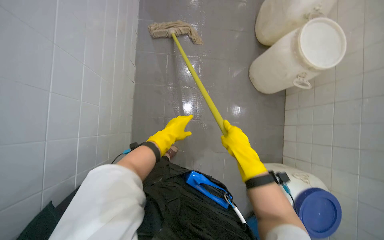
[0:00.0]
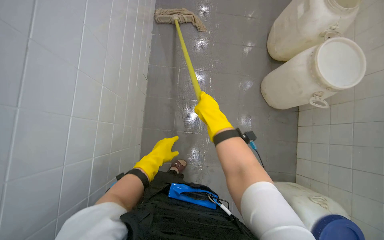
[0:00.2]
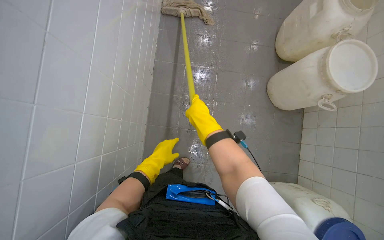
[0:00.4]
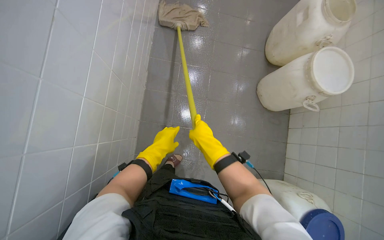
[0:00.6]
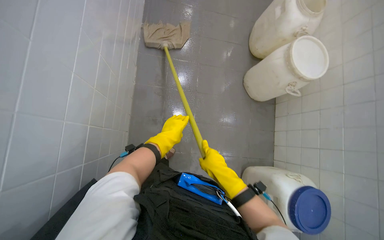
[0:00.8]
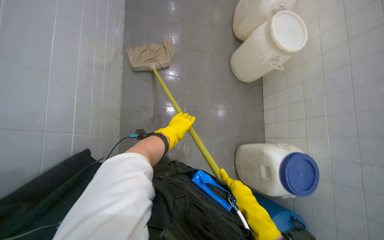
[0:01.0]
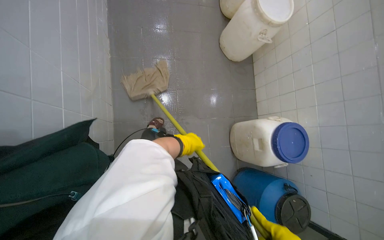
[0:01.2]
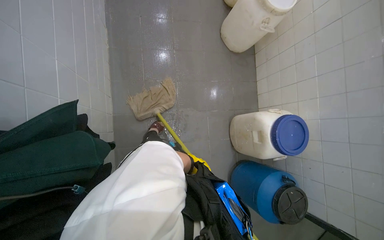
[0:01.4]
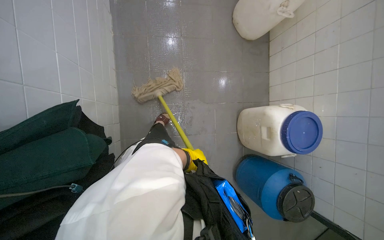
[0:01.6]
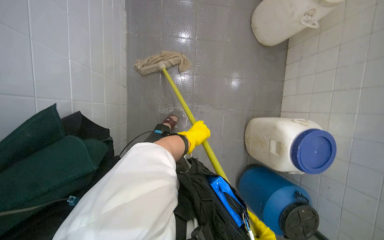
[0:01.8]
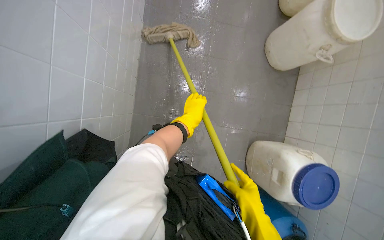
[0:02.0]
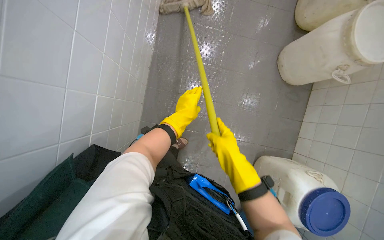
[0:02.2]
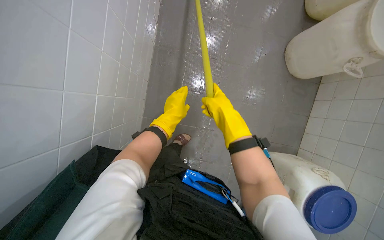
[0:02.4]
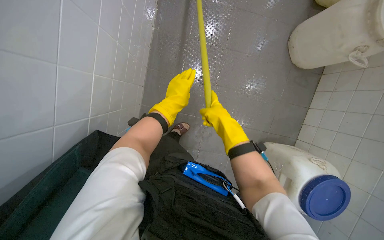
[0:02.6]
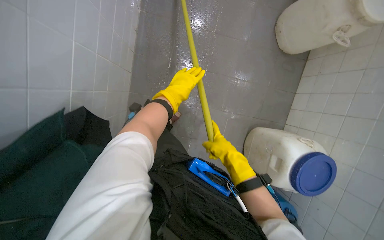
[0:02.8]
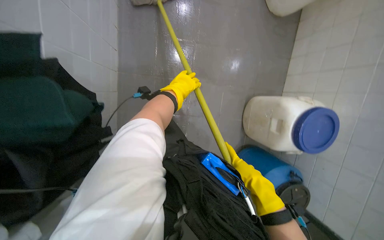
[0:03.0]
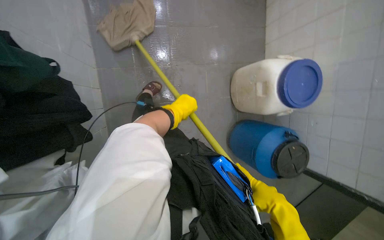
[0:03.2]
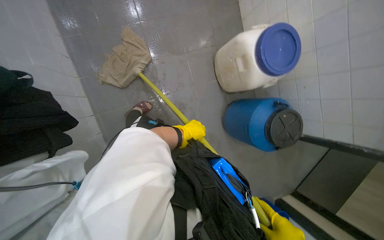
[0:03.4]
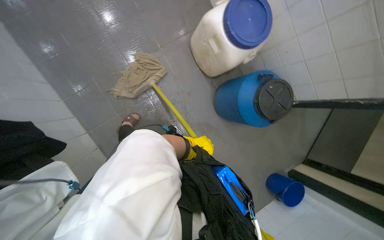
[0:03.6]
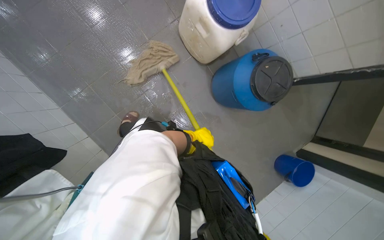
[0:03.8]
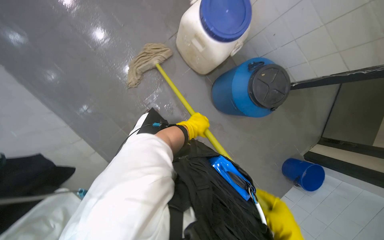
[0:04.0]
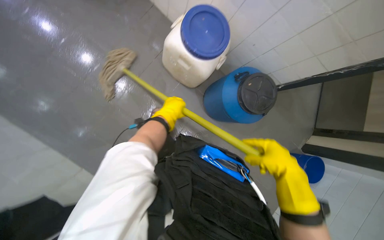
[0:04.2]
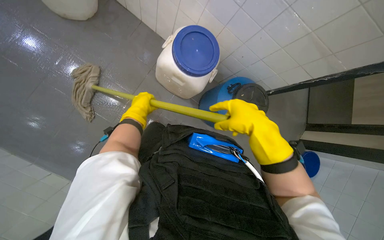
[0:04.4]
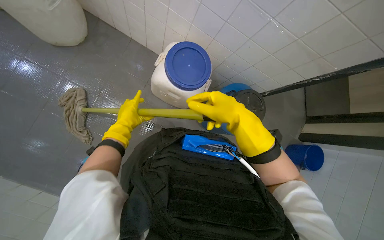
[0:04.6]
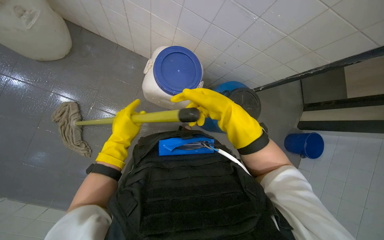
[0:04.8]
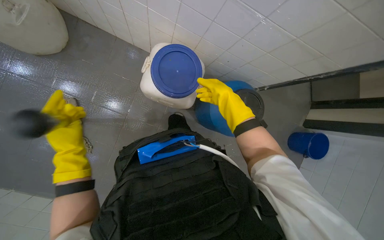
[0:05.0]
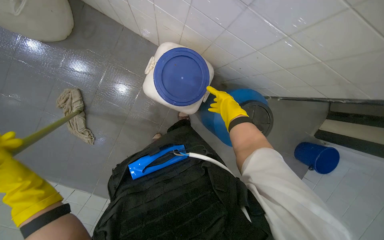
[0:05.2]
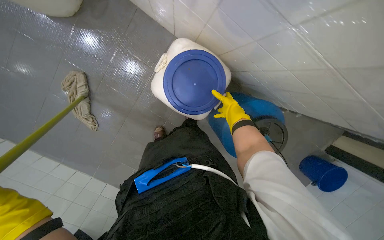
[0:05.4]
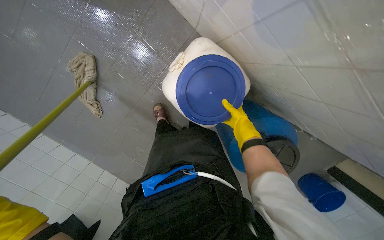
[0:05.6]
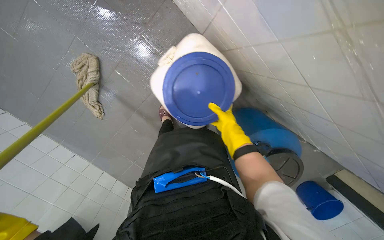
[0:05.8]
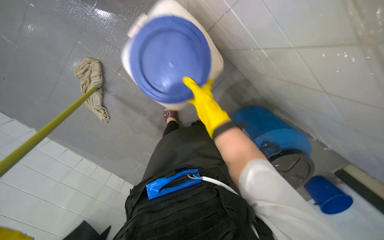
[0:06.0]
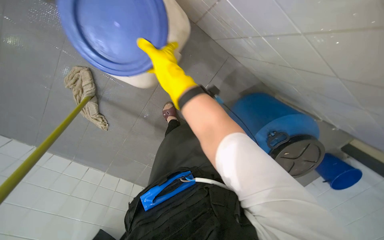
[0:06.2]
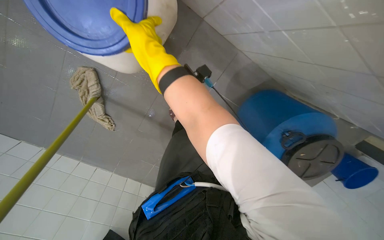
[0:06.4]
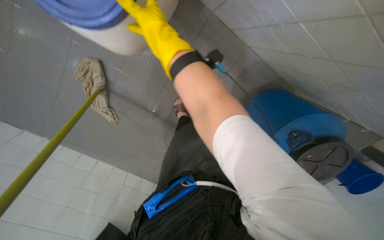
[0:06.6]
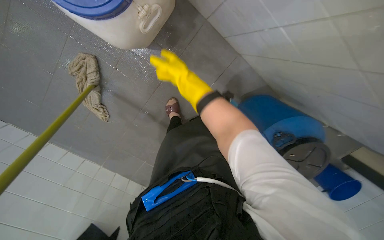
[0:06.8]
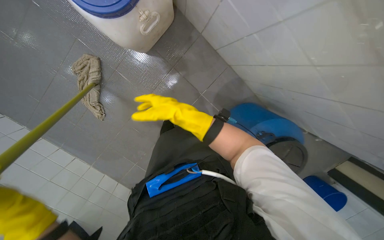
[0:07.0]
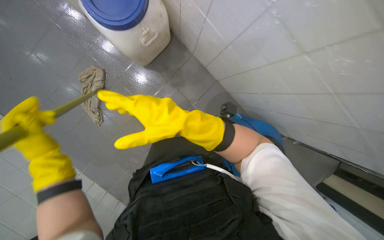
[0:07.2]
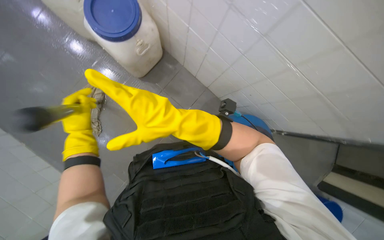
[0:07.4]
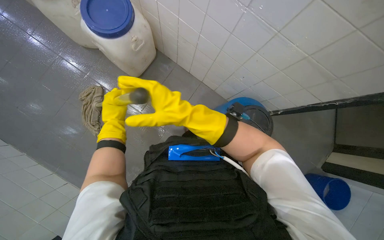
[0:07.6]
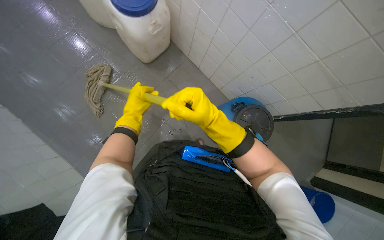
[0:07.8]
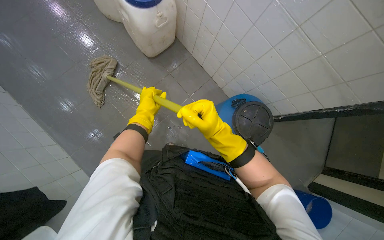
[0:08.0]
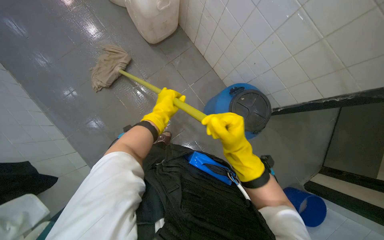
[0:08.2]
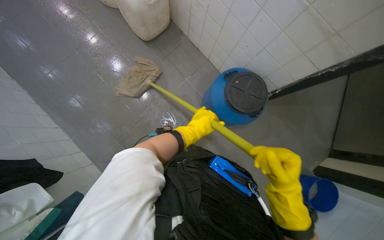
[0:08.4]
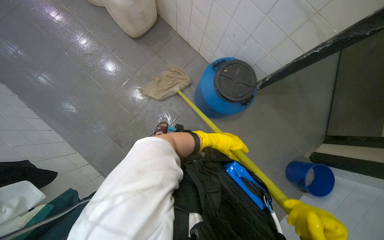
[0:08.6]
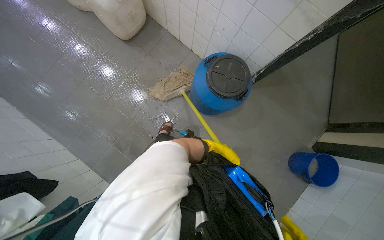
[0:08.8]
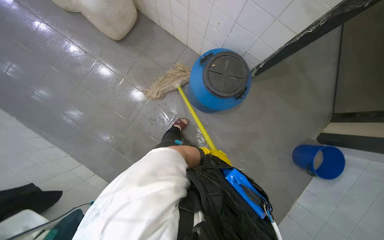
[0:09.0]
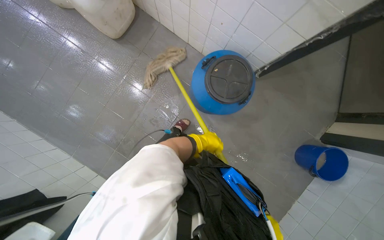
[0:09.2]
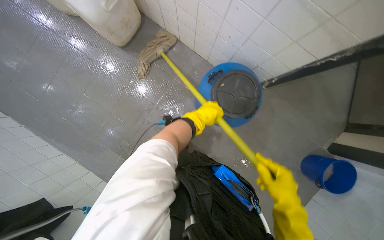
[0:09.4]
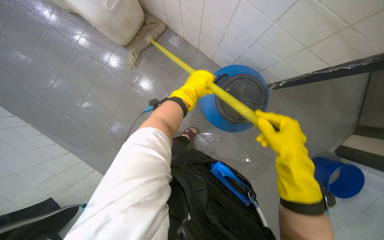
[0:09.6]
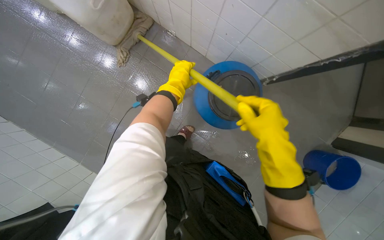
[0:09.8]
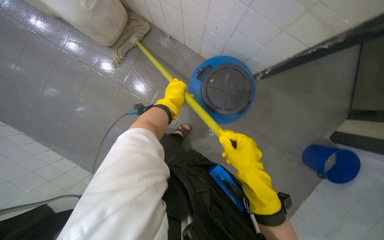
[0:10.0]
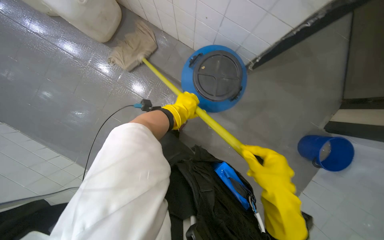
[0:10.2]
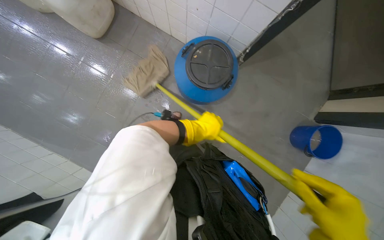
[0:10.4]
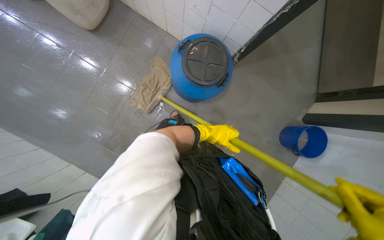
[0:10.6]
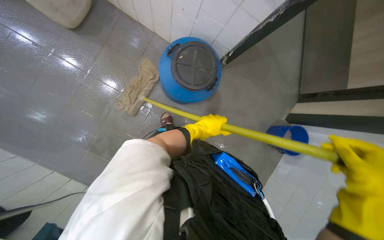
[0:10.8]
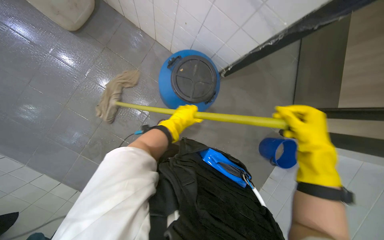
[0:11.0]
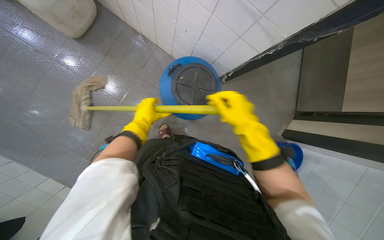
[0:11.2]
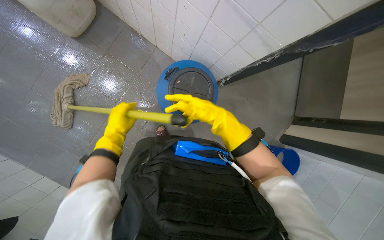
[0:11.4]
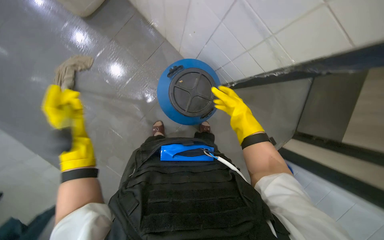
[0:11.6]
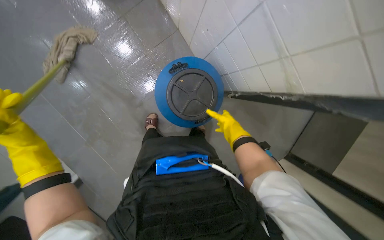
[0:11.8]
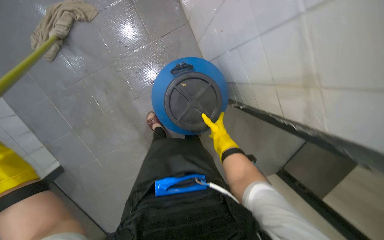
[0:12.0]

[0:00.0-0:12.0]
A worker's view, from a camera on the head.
Job: mopping floor.
The whole recording: Mopping kitchen floor. The worker mops the kitchen floor to clean up remaining debris and wet spots.
0:00.0 to 0:01.6: The left hand shifts roughly 40 cm down the picture.
0:01.6 to 0:03.0: The left hand shifts some 25 cm up the picture.
0:03.0 to 0:04.4: The camera is carried approximately 50 cm. The scene rotates counterclockwise by about 60 degrees.
0:04.4 to 0:06.0: The wearer moves some 60 cm. The view tips downward by roughly 20 degrees.
0:06.0 to 0:07.6: The wearer moves some 60 cm. The view tilts approximately 25 degrees upward.
0:09.0 to 0:10.4: The left hand shifts roughly 20 cm nearer to the camera and up the picture.
0:10.4 to 0:12.0: The scene turns approximately 35 degrees clockwise in the picture.

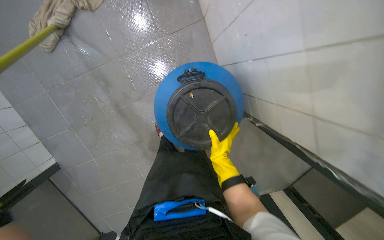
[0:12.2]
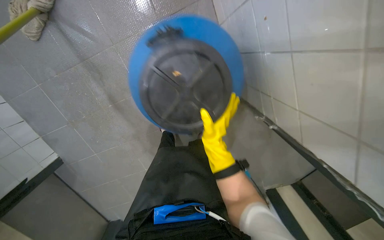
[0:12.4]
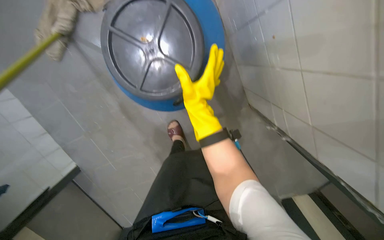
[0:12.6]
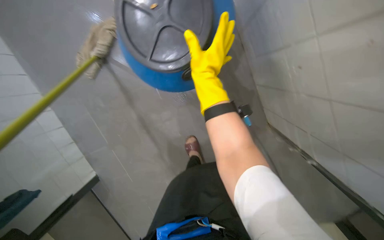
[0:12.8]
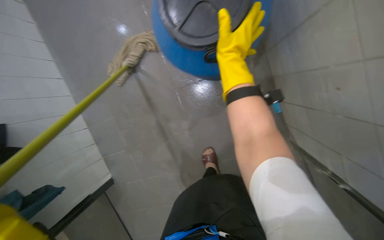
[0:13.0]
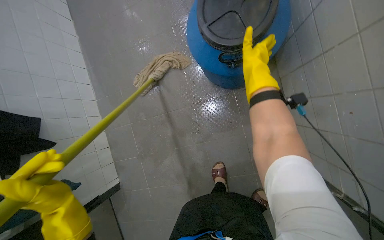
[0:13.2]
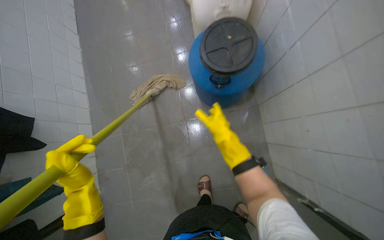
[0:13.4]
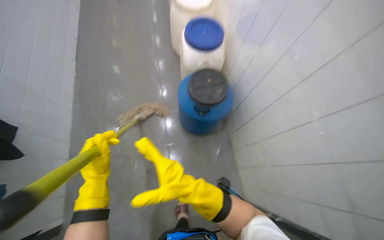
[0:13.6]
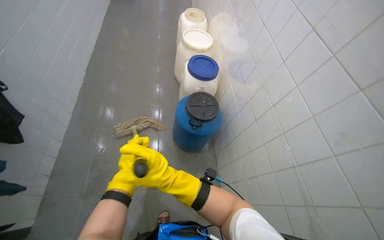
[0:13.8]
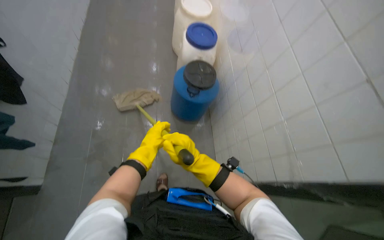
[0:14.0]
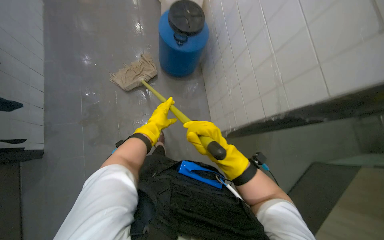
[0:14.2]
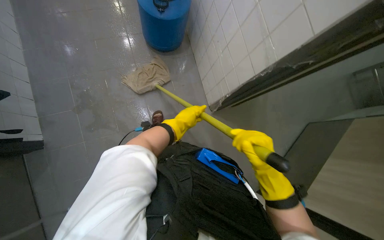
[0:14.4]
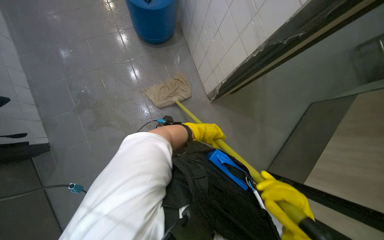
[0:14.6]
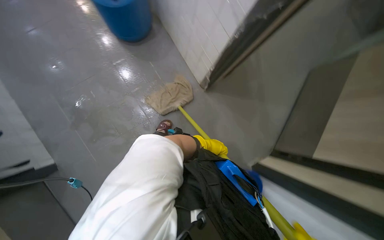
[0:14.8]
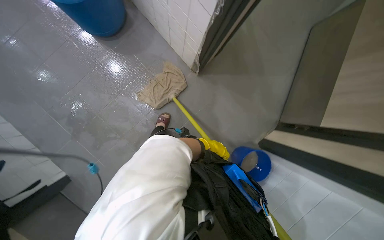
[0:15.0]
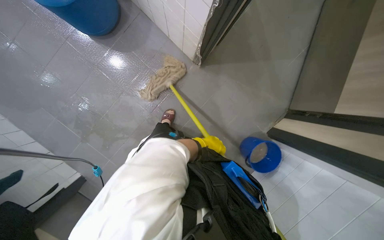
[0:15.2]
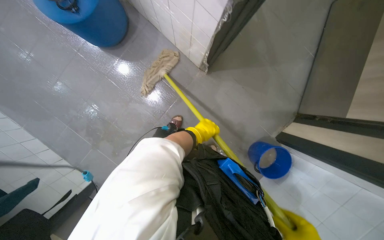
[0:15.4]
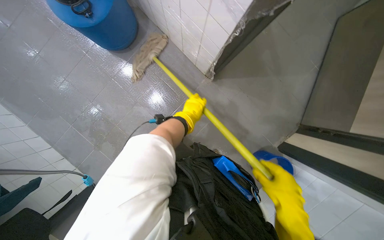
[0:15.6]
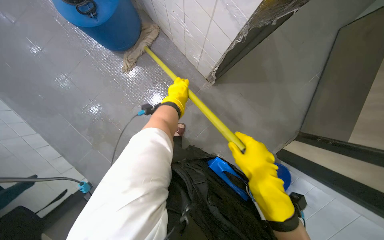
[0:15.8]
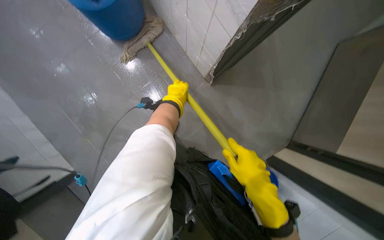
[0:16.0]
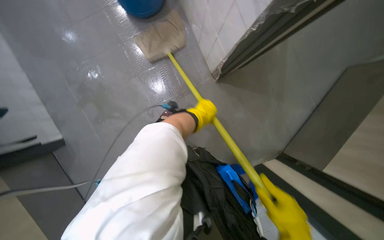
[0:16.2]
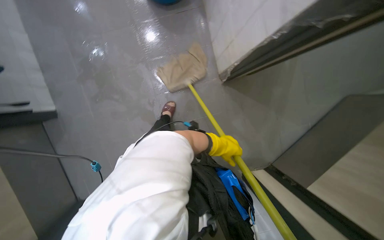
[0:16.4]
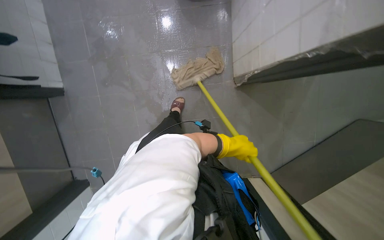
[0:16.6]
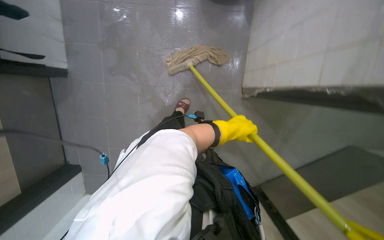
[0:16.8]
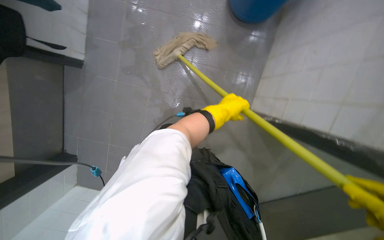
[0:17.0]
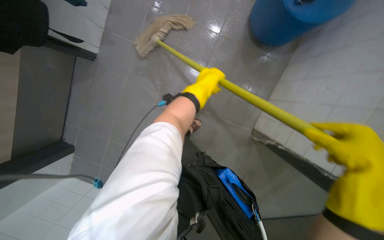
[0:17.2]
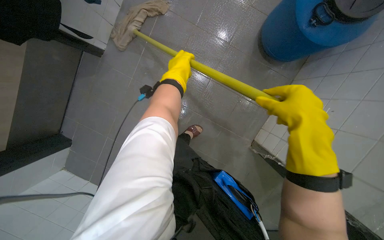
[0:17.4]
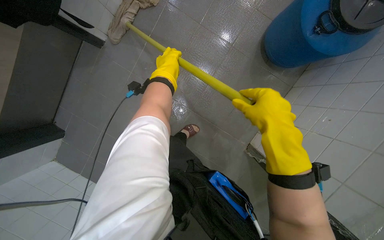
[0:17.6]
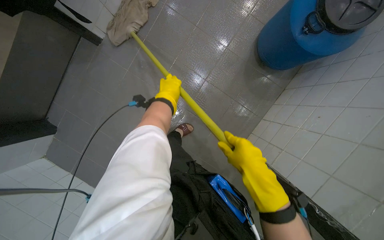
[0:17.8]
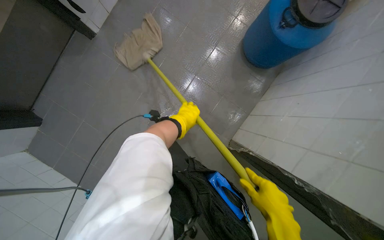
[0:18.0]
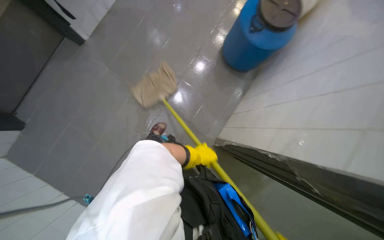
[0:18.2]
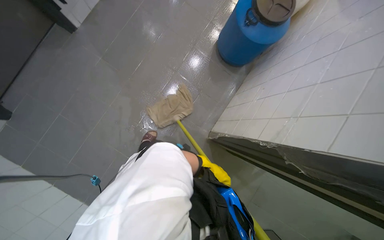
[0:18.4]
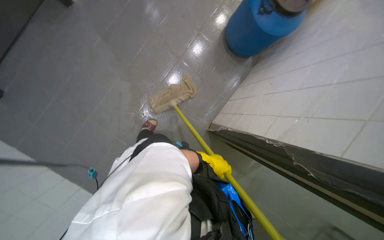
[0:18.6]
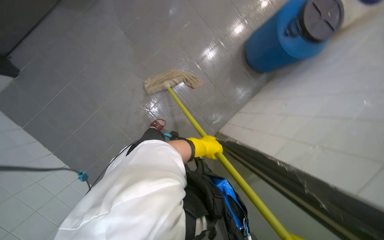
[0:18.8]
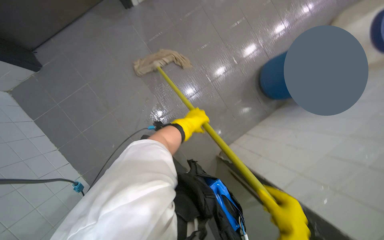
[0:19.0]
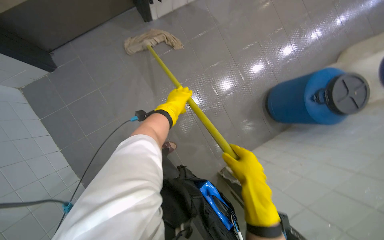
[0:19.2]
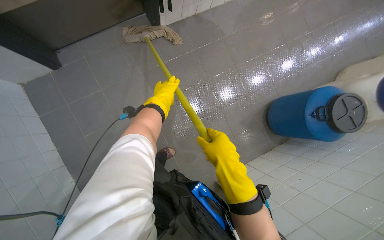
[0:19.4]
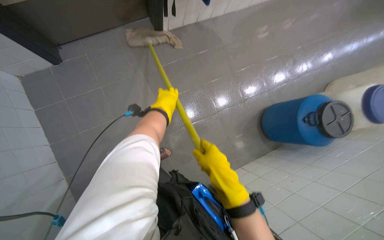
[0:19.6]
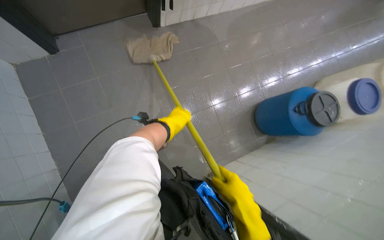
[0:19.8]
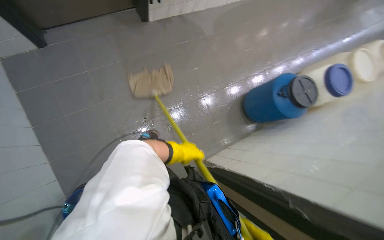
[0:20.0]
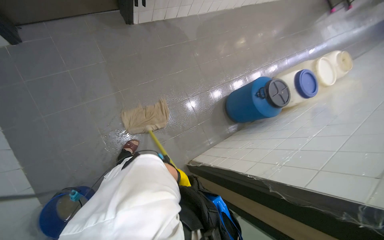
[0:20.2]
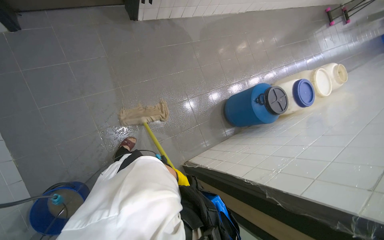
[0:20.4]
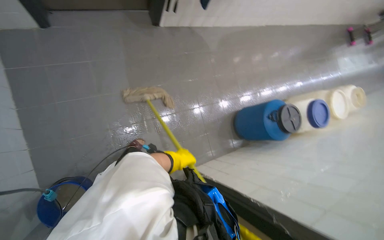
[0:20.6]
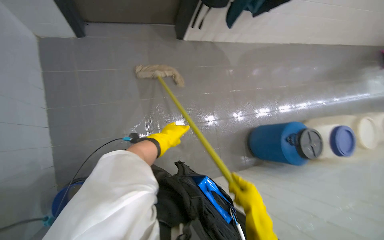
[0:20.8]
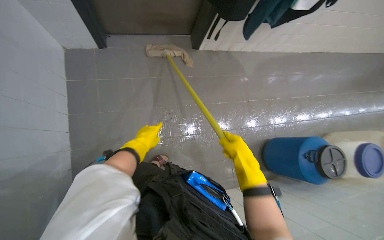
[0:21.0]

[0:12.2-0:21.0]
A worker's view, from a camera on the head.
Job: mopping floor.
The whole recording: Mopping kitchen floor. The worker mops the kitchen floor to clean up remaining debris and wet spots.
0:12.2 to 0:13.6: The wearer moves about 40 cm. The camera pitches upward, by about 35 degrees.
0:13.6 to 0:15.2: The head travels roughly 50 cm. The view tips downward by some 35 degrees. Everything in view rotates about 35 degrees counterclockwise.
0:15.2 to 0:16.6: Everything in view rotates about 40 degrees clockwise.
0:16.6 to 0:18.0: The camera pitches upward, by some 15 degrees. The scene rotates clockwise by roughly 35 degrees.
0:18.0 to 0:19.6: The scene rotates clockwise by roughly 30 degrees. The left hand heads to the left, covering some 30 cm, and moves approximately 35 cm down the picture and comes back.
0:19.6 to 0:21.0: The left hand travels down the picture and to the left by about 30 cm.
